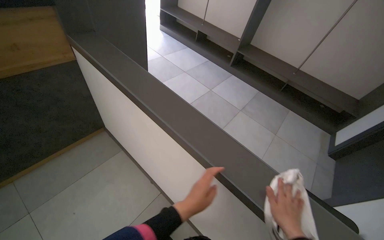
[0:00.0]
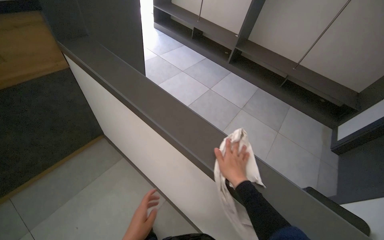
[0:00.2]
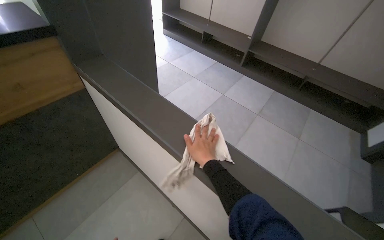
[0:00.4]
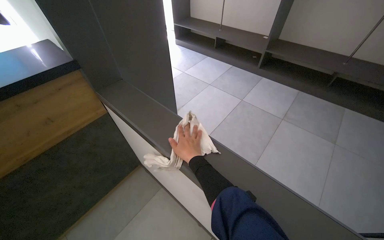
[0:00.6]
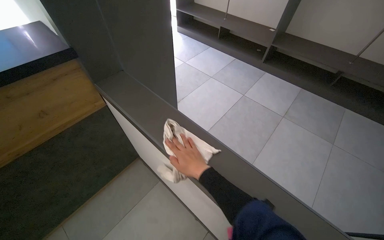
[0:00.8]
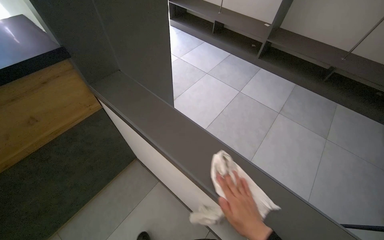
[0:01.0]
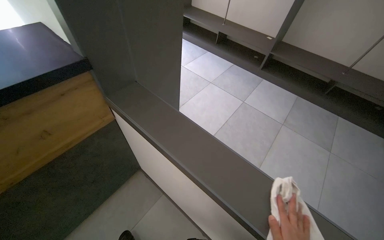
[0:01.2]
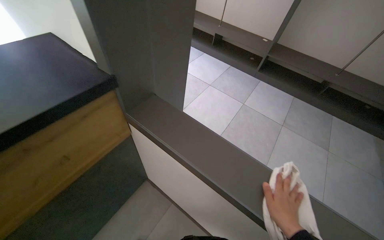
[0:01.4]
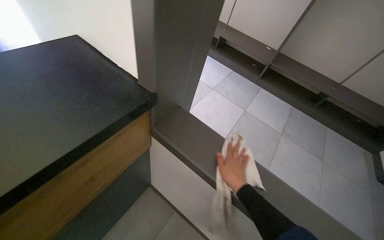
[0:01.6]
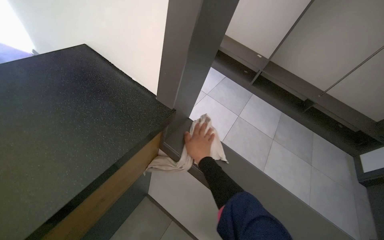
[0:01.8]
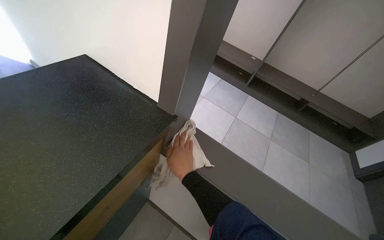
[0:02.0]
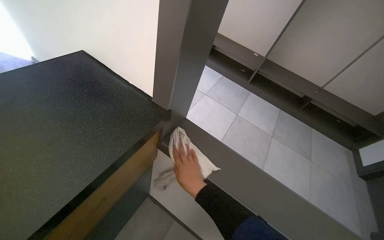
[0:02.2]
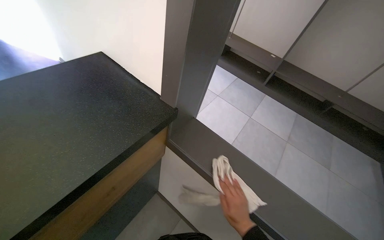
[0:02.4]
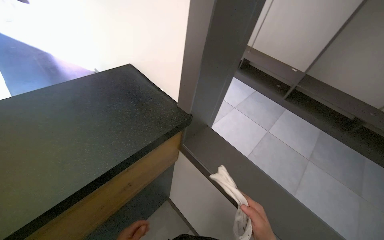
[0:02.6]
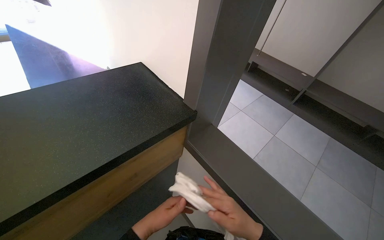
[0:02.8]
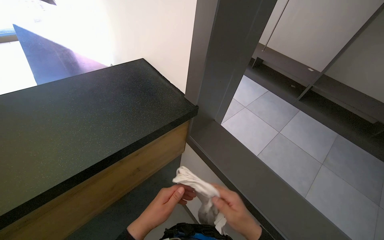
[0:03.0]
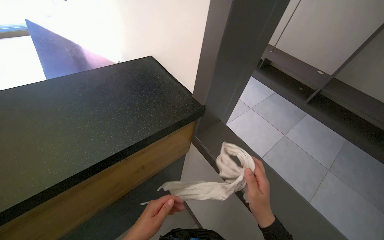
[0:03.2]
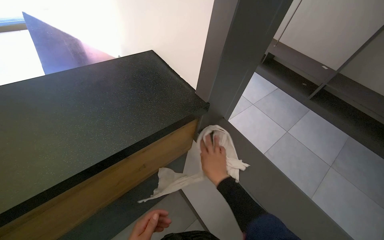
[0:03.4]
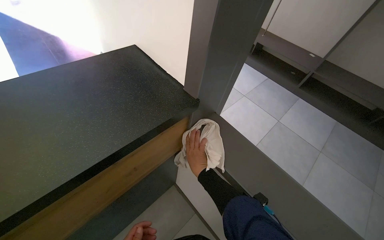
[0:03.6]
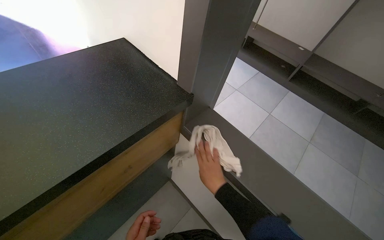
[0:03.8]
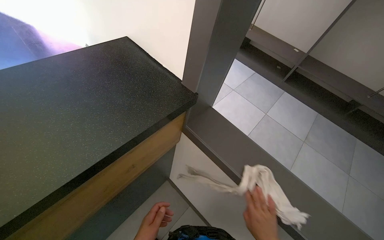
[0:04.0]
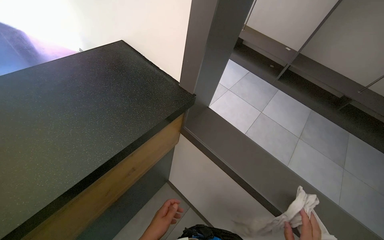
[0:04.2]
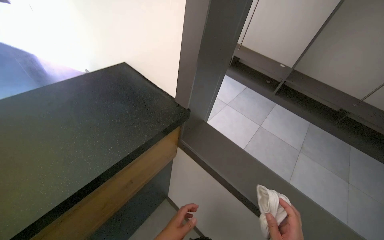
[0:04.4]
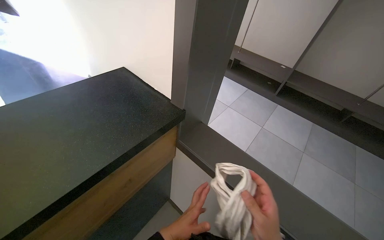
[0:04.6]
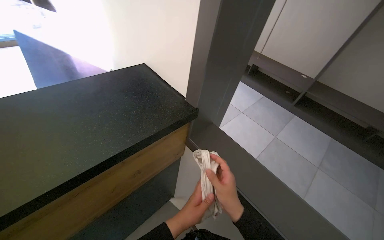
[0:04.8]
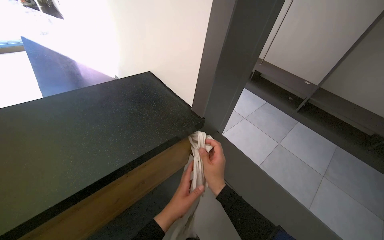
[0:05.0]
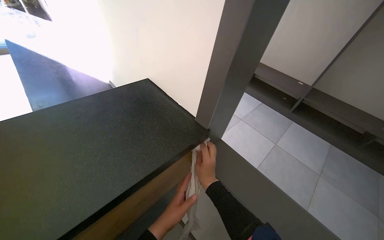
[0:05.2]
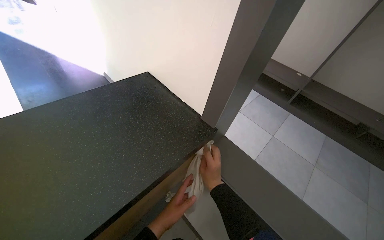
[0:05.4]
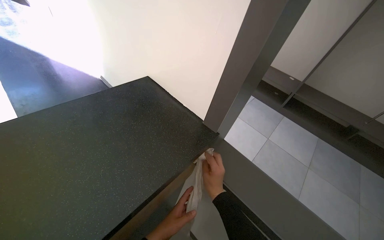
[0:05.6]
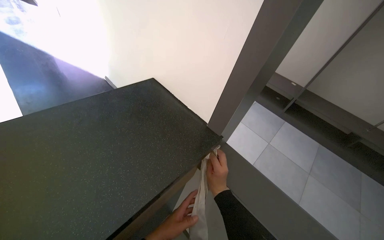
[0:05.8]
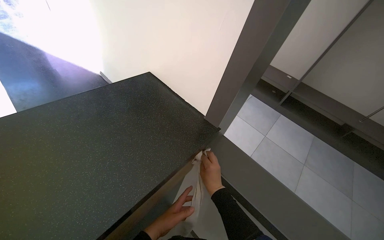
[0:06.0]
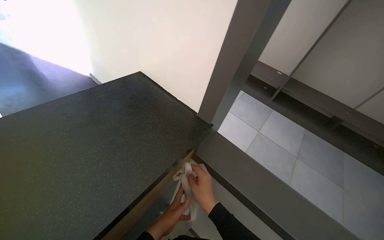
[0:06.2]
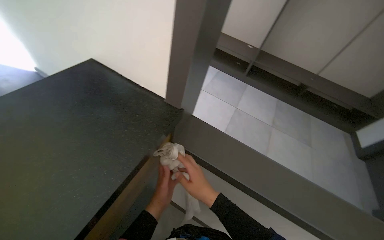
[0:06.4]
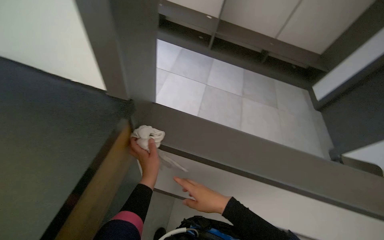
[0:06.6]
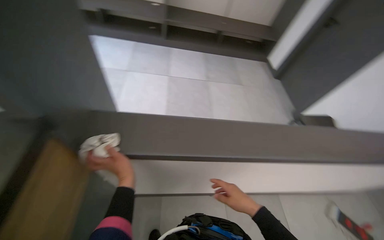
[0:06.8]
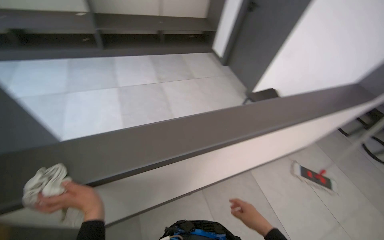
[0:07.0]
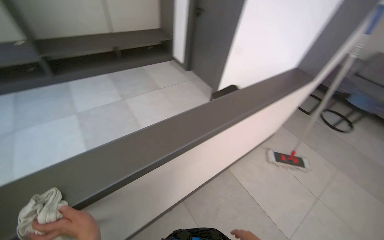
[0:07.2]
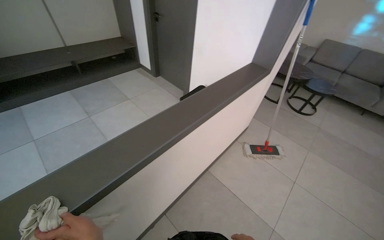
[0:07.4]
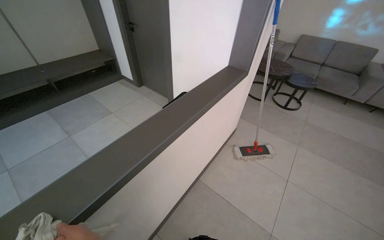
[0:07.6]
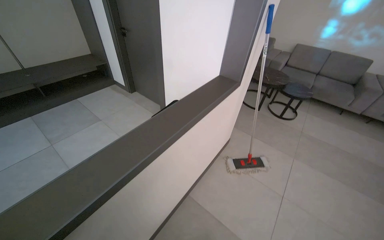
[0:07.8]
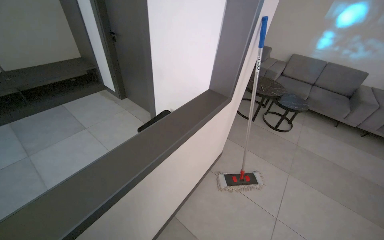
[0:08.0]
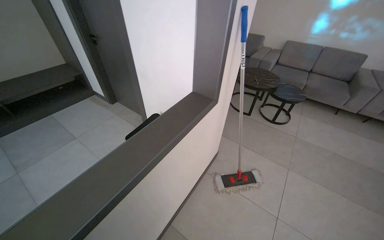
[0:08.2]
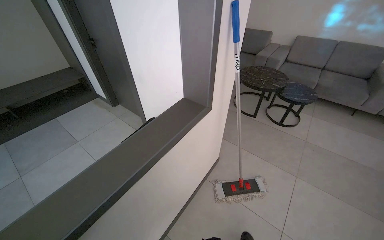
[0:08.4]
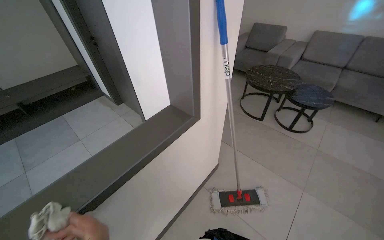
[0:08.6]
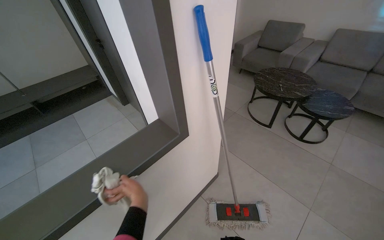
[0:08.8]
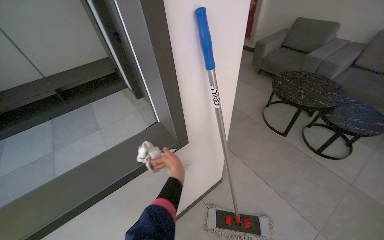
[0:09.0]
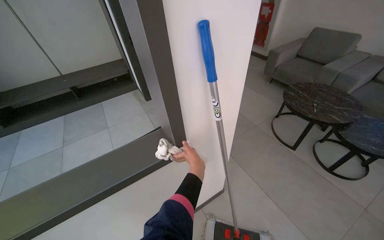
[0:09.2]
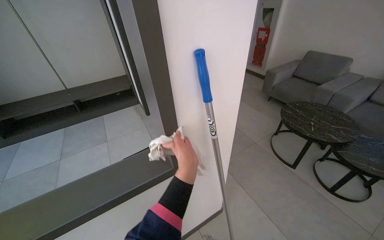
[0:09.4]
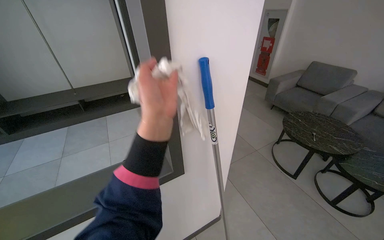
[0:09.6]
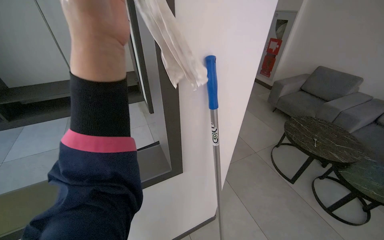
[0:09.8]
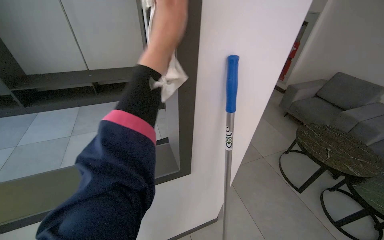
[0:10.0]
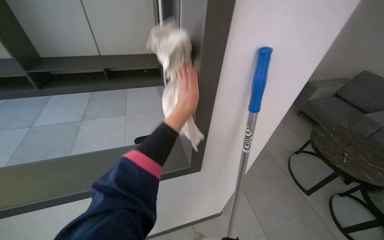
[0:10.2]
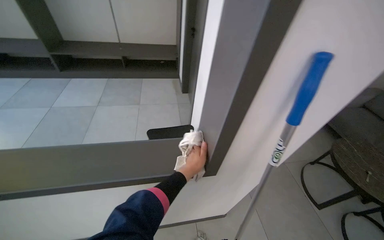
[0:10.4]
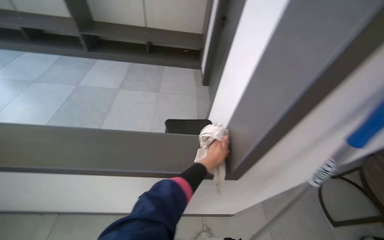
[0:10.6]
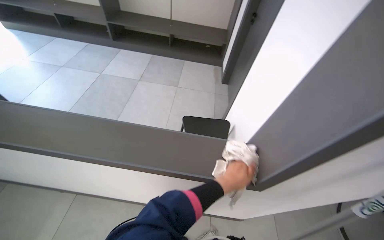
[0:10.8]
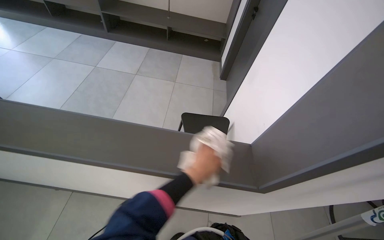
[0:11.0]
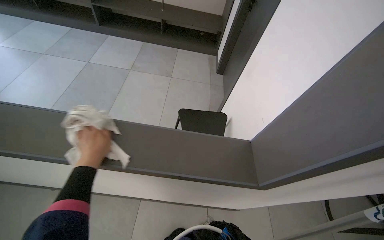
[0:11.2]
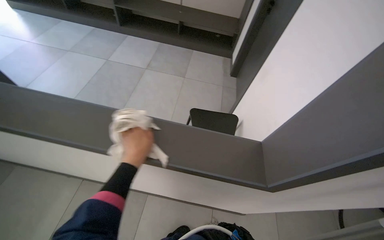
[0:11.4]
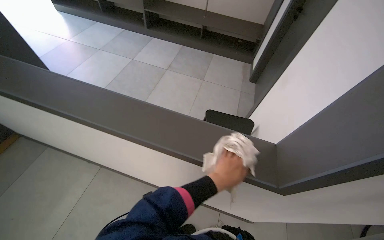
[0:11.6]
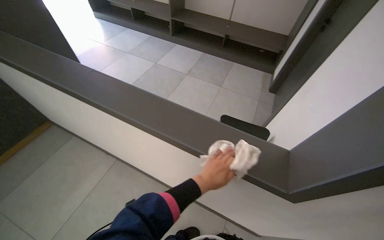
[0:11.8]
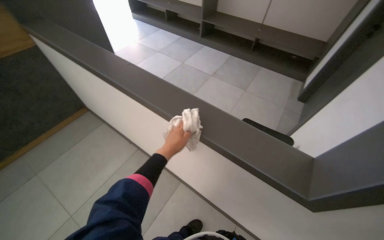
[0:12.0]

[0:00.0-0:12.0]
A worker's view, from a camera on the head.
Job: wiping surfaces.
The whole recording: Wiping reception area surfaces. The worker wipes the surfaces of the reception area counter and ledges.
0:00.0 to 0:01.6: The wearer moves about 90 cm.
0:06.0 to 0:07.6: The head travels about 40 cm. The wearer's head swings roughly 95 degrees to the right.
0:07.6 to 0:09.0: The head travels about 1 m. The camera sweeps to the left, by approximately 15 degrees.
0:09.0 to 0:10.4: The head rotates roughly 30 degrees to the left. The left hand goes nearer to the camera and returns, approximately 30 cm each way.
0:10.4 to 0:12.0: The head rotates approximately 45 degrees to the left.

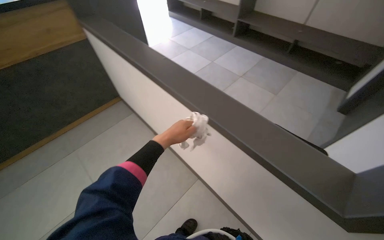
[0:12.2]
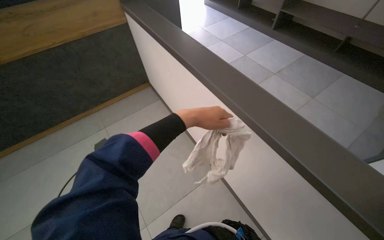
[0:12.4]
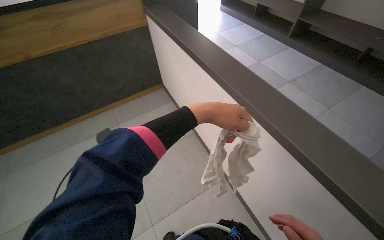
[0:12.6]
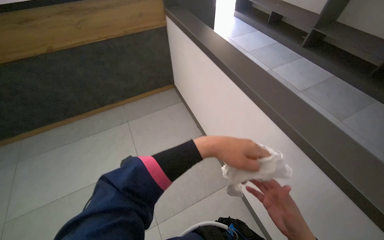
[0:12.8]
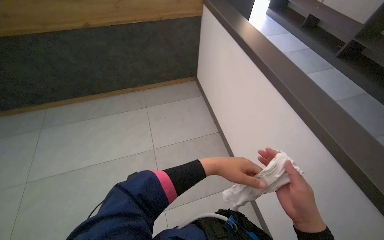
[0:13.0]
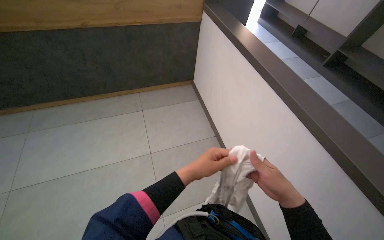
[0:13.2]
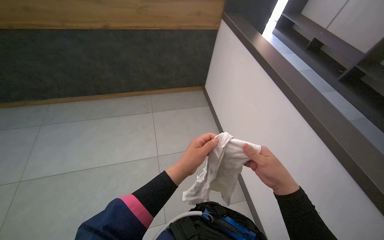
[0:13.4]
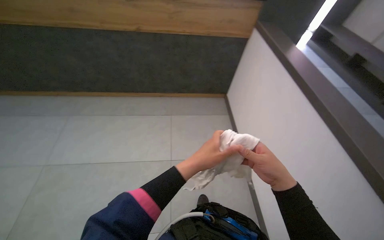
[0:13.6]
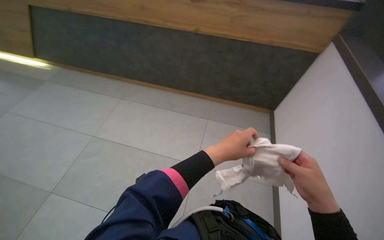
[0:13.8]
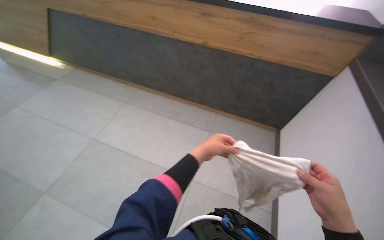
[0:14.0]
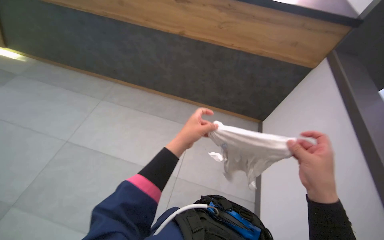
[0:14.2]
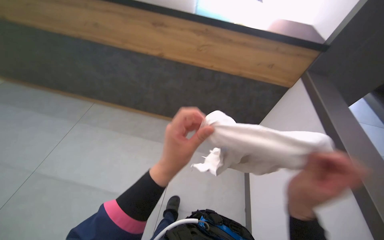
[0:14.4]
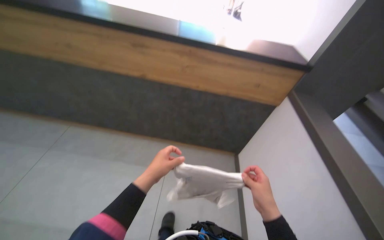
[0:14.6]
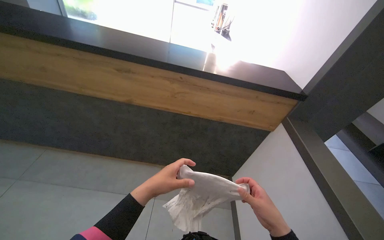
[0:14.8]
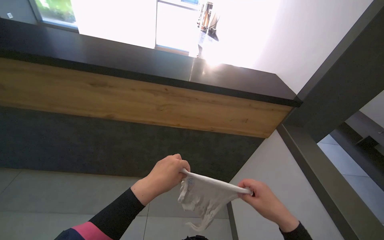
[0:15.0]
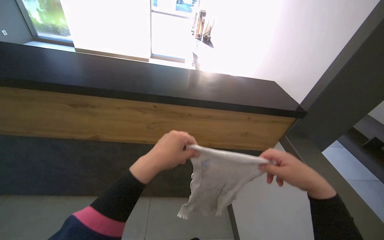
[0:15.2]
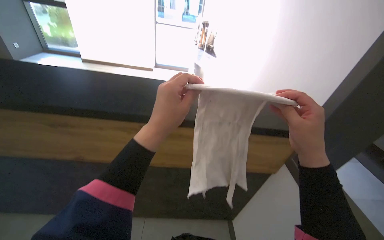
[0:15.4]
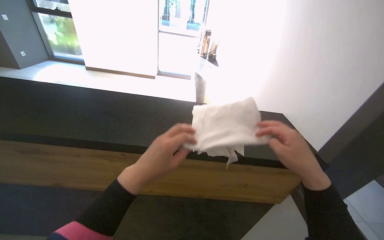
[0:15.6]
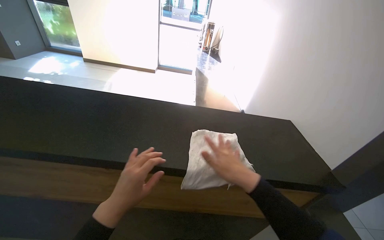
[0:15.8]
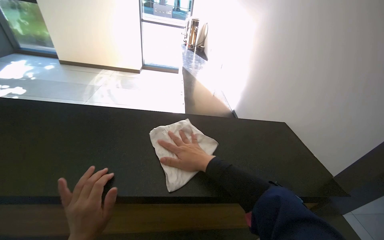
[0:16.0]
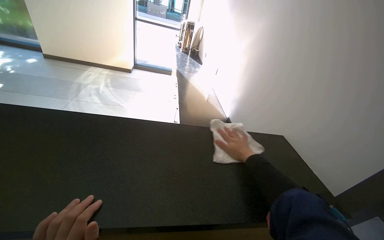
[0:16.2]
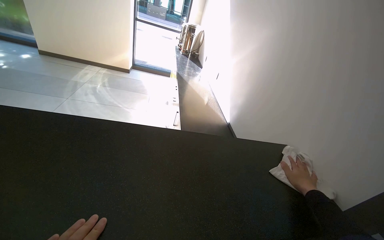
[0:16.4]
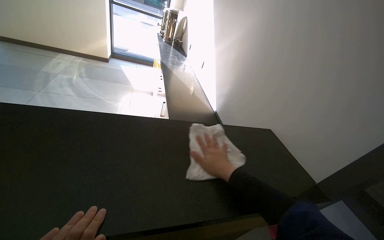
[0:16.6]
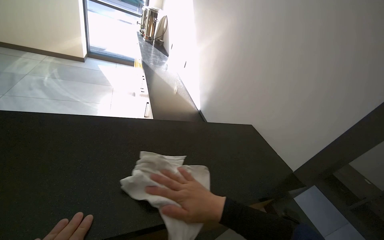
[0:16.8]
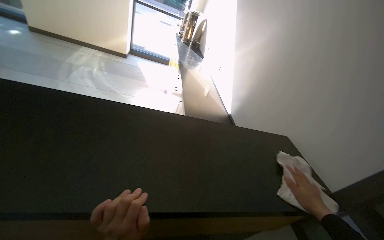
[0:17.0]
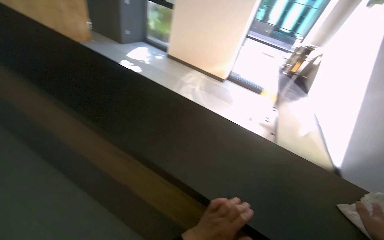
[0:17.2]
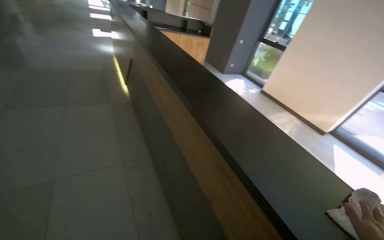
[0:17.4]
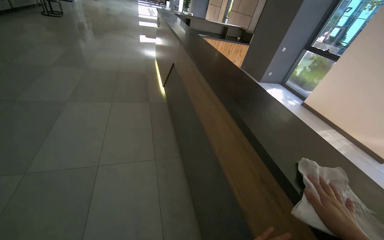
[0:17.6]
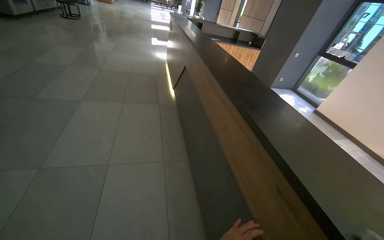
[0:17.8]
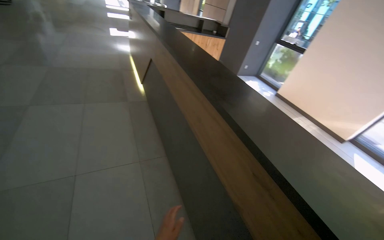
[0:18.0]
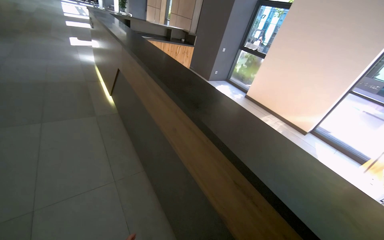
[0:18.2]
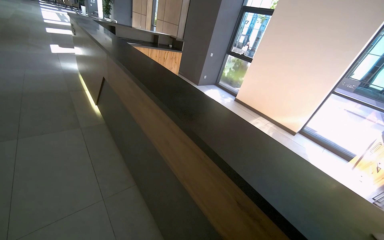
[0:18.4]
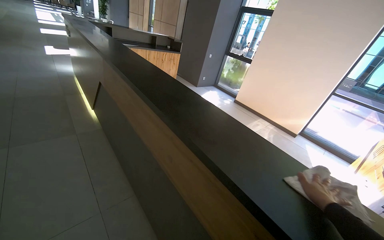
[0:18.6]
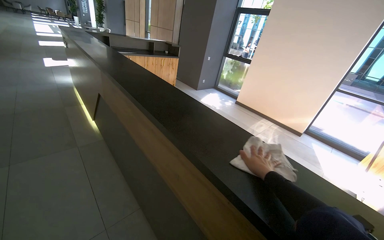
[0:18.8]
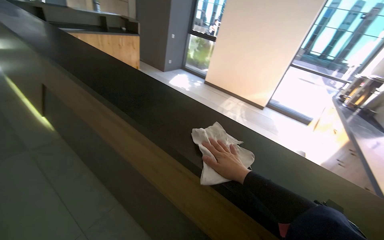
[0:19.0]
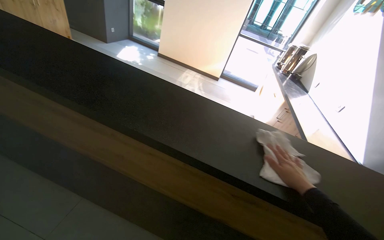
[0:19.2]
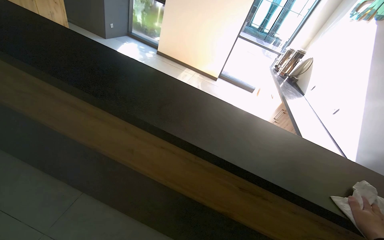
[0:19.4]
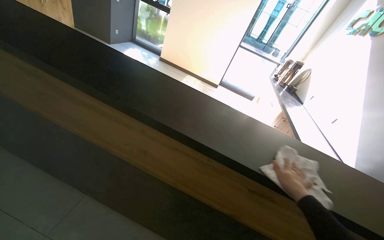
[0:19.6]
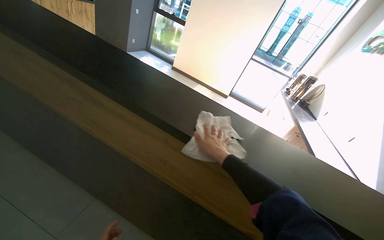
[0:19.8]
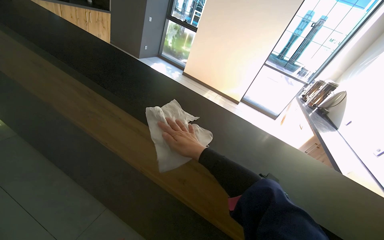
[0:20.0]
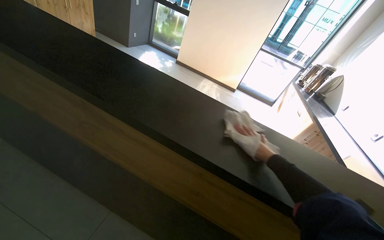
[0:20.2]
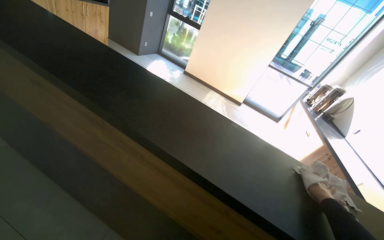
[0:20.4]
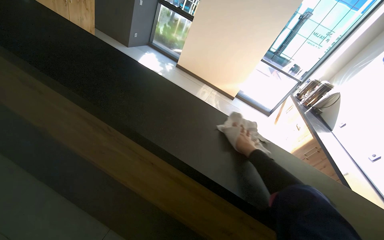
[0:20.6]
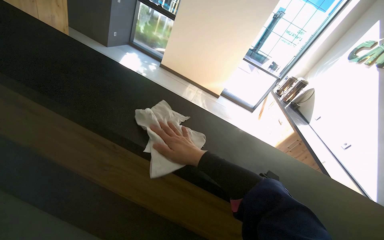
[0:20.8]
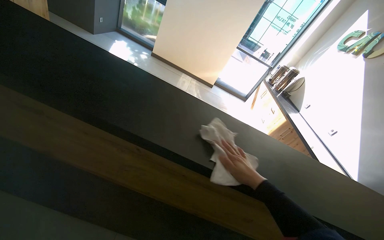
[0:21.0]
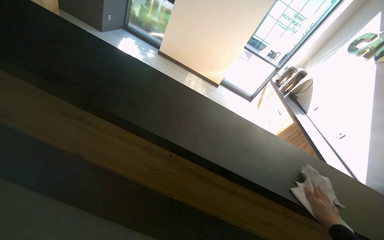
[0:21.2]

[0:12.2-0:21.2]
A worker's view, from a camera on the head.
Job: wiping surfaces.
The whole recording: Wiping reception area surfaces. The worker wipes the surfaces of the reception area counter and ledges.
0:12.2 to 0:13.8: The wearer's head swings roughly 60 degrees to the left.
0:13.8 to 0:15.2: The wearer moves about 40 cm. The camera is aimed some 15 degrees further to the right. The view tilts approximately 20 degrees upward.
0:15.2 to 0:16.6: The wearer moves some 40 cm.
0:18.2 to 0:19.8: The camera is carried some 40 cm. The wearer looks some 35 degrees further to the right.
0:19.8 to 0:21.2: The camera travels about 70 cm.
